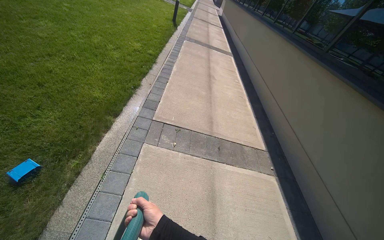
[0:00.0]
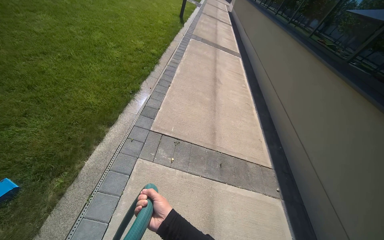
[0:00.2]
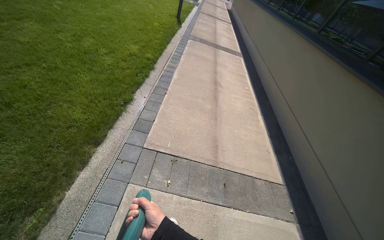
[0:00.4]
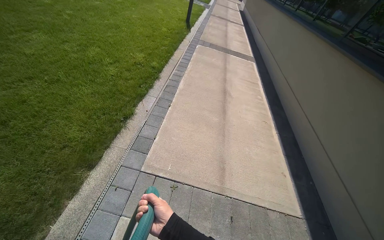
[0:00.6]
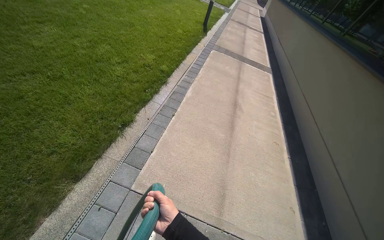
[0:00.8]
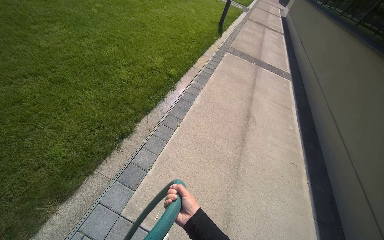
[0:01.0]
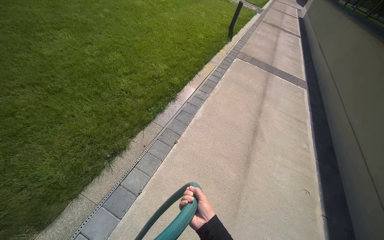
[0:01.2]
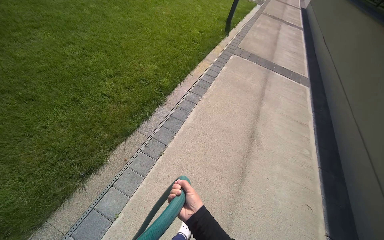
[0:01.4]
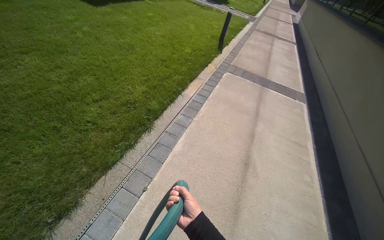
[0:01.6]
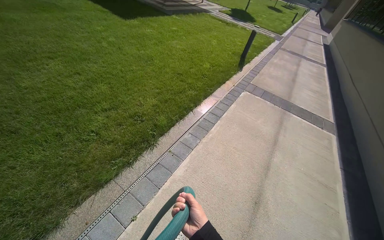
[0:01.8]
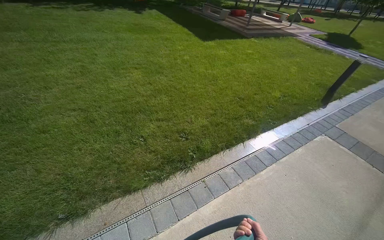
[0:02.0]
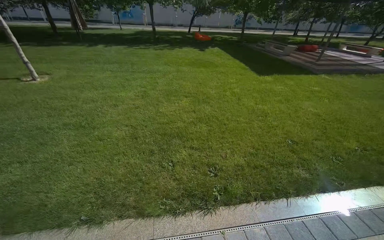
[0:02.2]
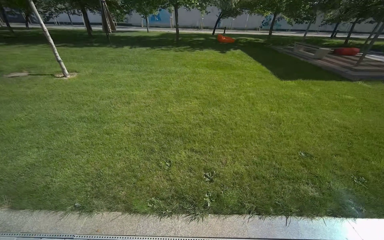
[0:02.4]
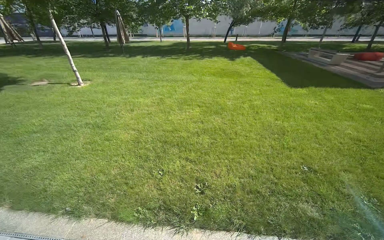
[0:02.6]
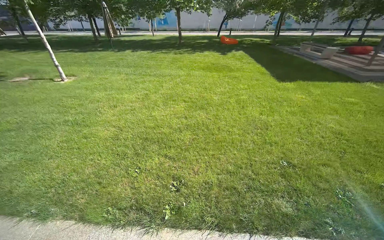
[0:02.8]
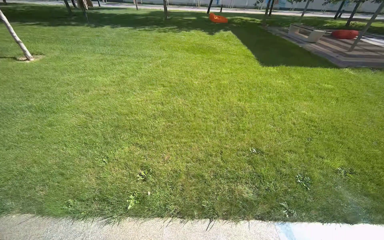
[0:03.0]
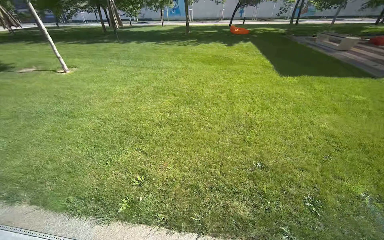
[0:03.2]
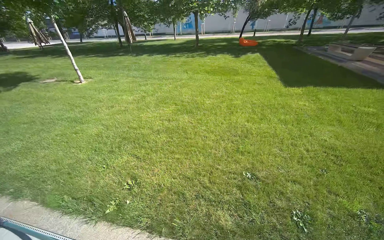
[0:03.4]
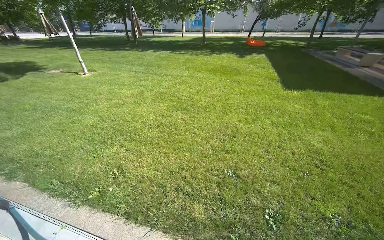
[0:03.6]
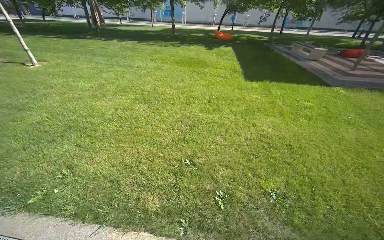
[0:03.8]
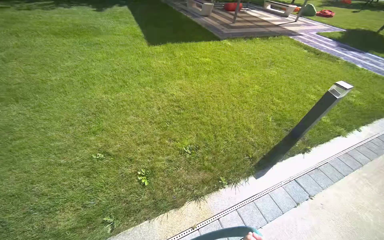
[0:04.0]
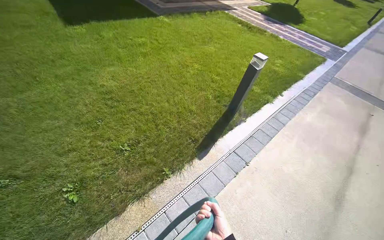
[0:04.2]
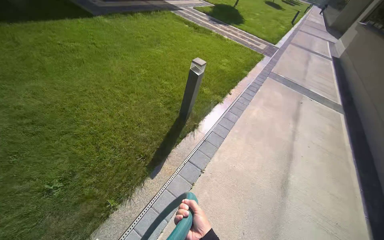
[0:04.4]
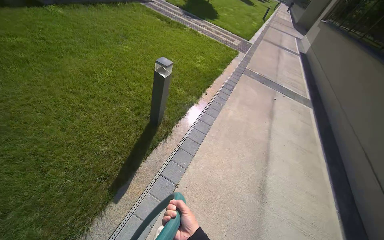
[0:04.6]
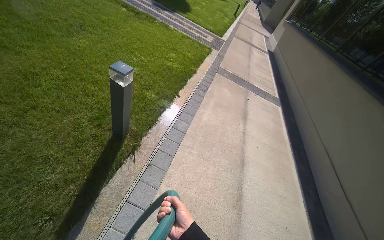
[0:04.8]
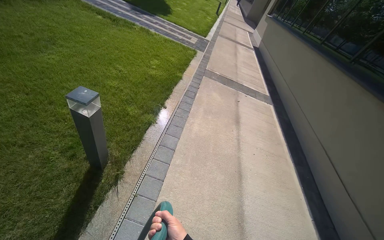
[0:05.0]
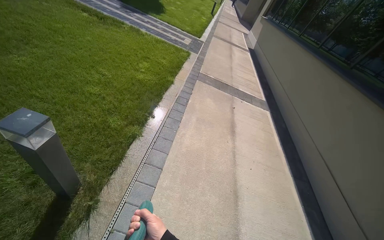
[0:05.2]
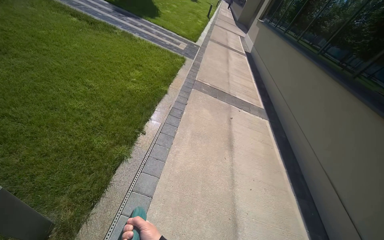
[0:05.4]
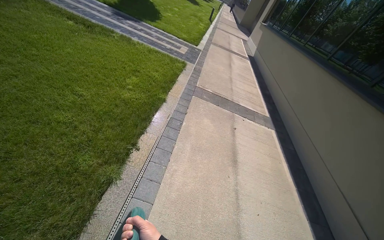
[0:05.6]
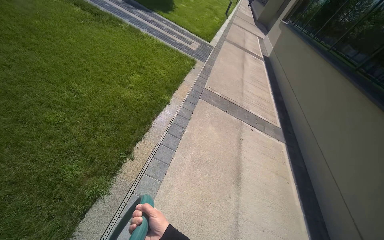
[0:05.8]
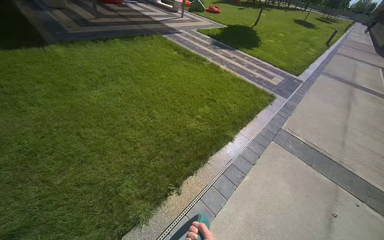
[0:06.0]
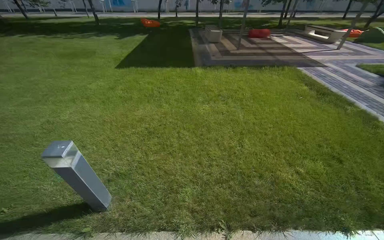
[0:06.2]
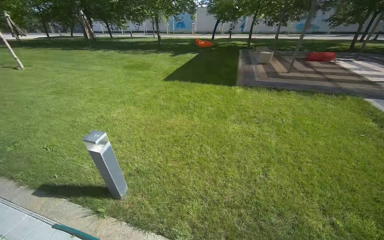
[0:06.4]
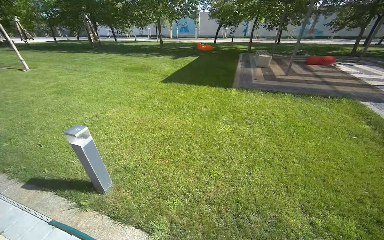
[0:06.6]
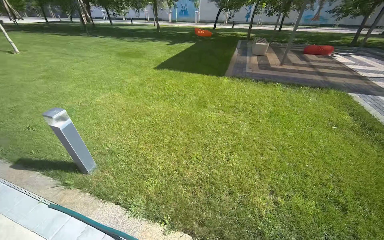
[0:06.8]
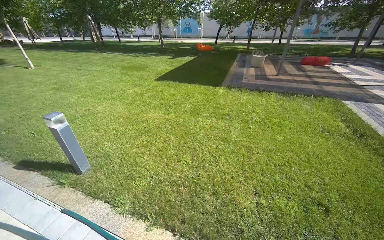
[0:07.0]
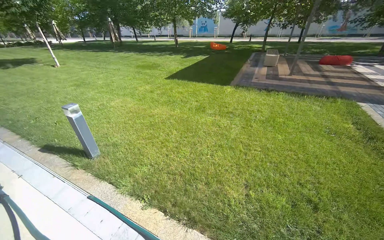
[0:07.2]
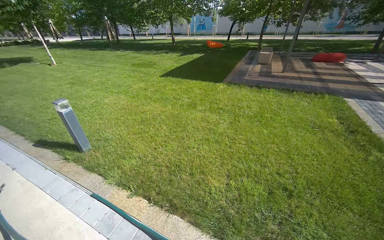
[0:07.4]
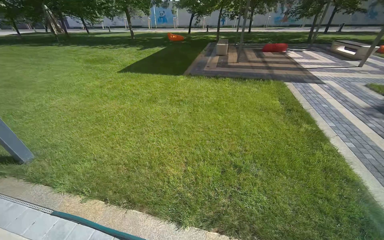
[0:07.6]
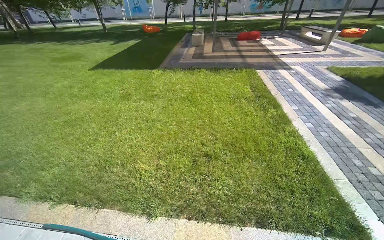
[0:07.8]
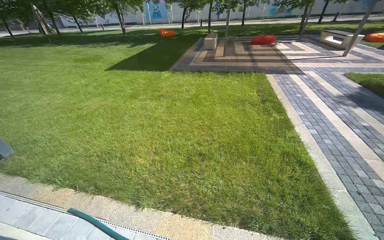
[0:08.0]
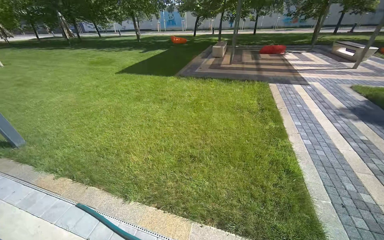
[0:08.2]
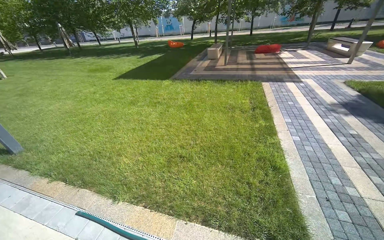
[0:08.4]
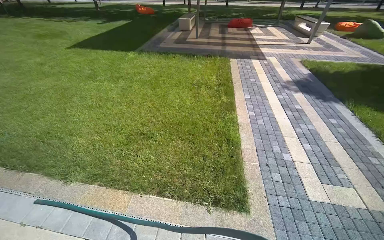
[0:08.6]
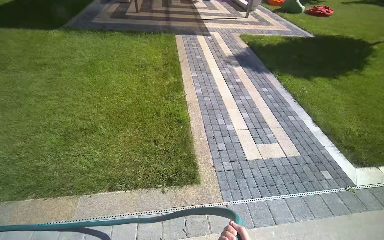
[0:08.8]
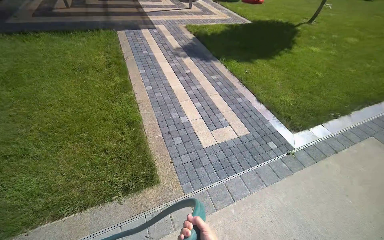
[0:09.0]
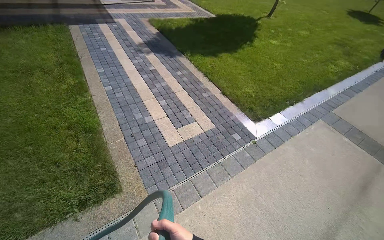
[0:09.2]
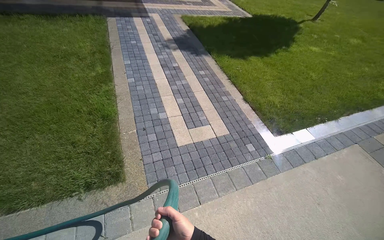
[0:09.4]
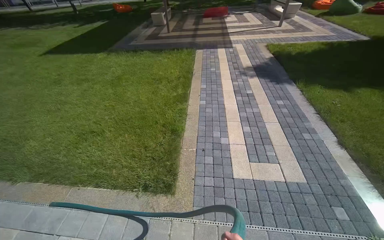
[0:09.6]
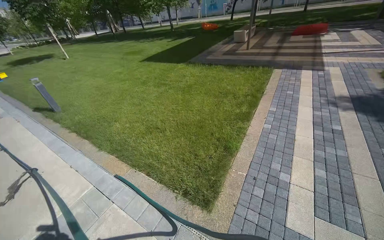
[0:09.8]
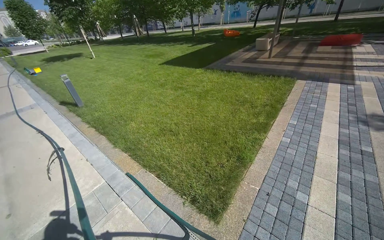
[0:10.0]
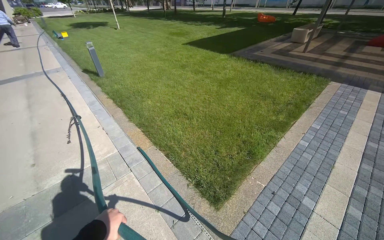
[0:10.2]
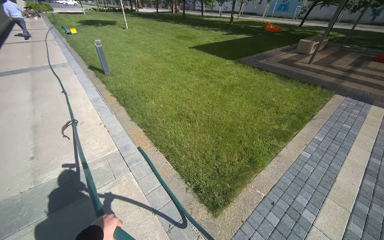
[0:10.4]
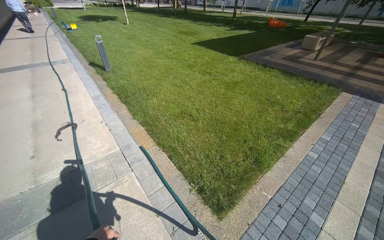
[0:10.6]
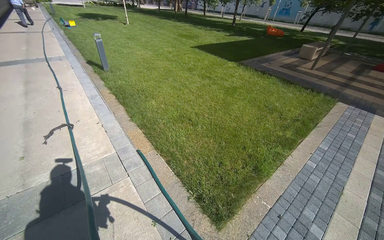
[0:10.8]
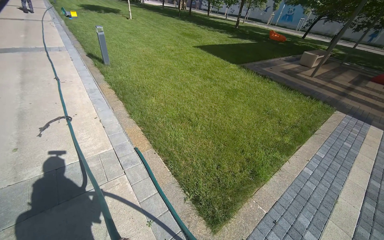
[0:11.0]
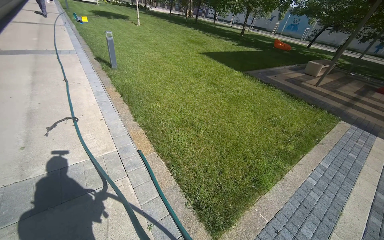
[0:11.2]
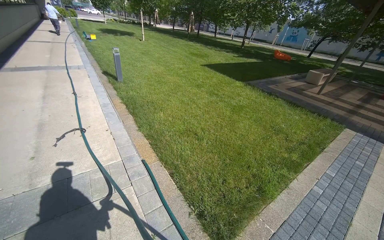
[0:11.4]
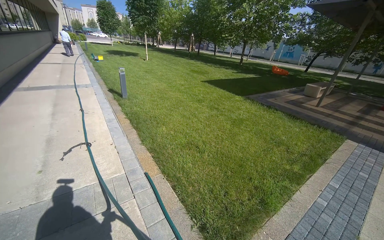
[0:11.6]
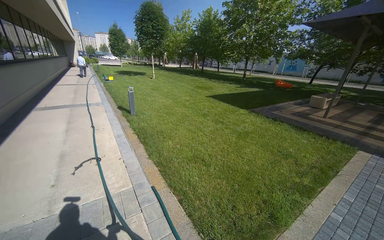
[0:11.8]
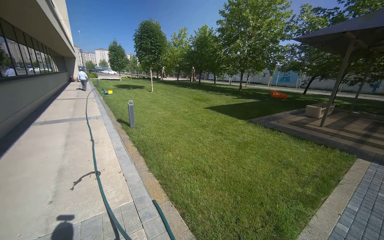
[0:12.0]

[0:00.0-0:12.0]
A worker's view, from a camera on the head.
Job: preparing cleaning supplies.
The whole recording: Laying out water hose. The worker pulls a green water hose across the grass.
0:00.0 to 0:01.6: The camera is carried some 2 m. The wearer looks roughly 20 degrees further to the left.
0:01.6 to 0:03.0: The wearer moves about 1.5 m. The wearer's head swings approximately 50 degrees to the left.
0:03.0 to 0:04.4: The camera travels roughly 2 m. The head turns to the right by some 55 degrees. The camera pitches downward, by approximately 15 degrees.
0:04.4 to 0:06.0: The wearer moves about 2 m.
0:10.4 to 0:12.0: The wearer looks about 20 degrees further upward.

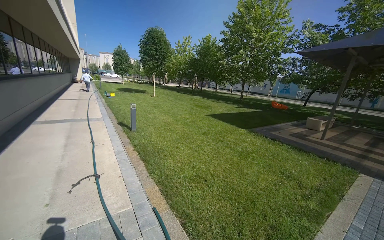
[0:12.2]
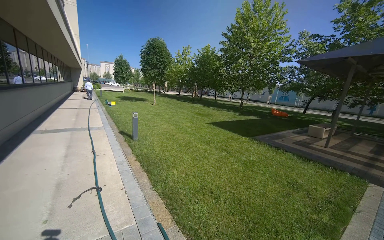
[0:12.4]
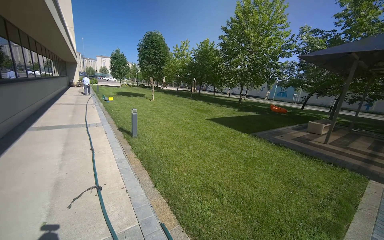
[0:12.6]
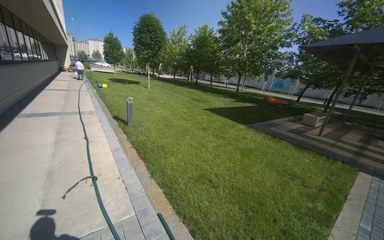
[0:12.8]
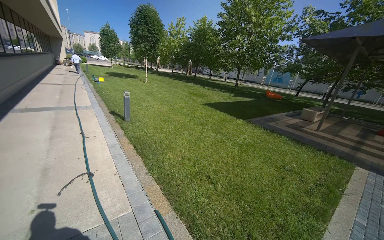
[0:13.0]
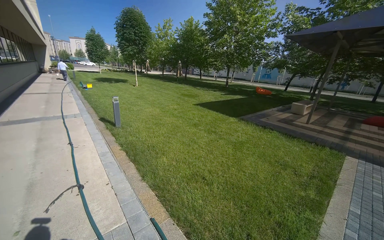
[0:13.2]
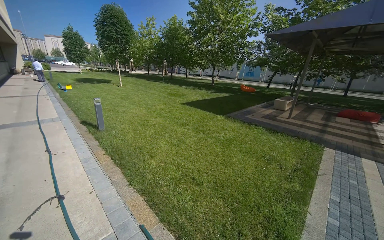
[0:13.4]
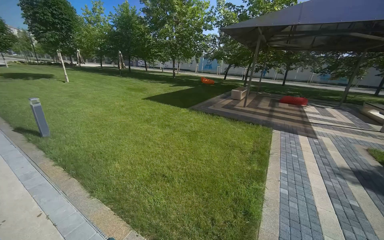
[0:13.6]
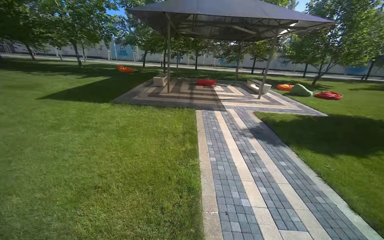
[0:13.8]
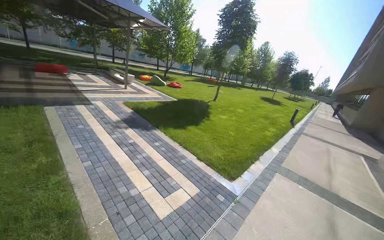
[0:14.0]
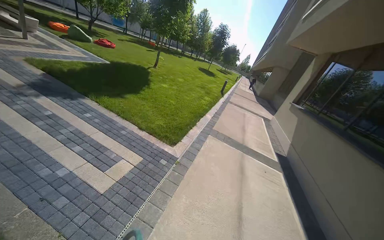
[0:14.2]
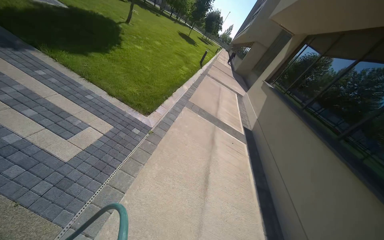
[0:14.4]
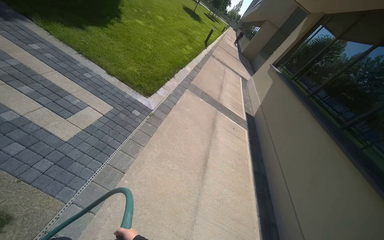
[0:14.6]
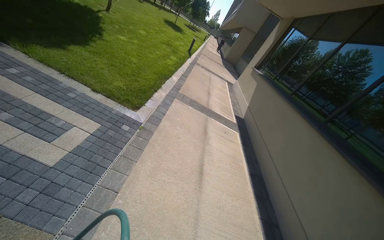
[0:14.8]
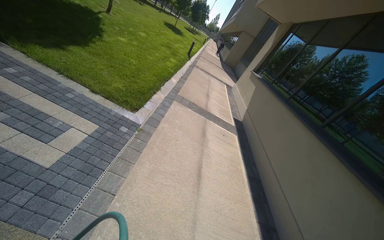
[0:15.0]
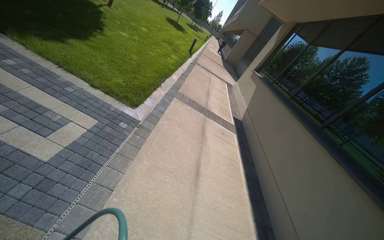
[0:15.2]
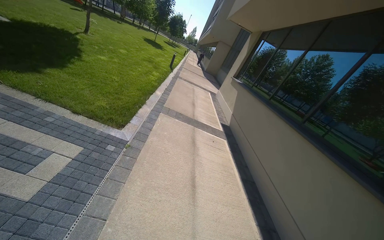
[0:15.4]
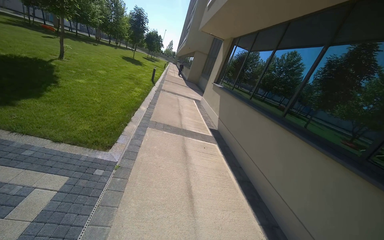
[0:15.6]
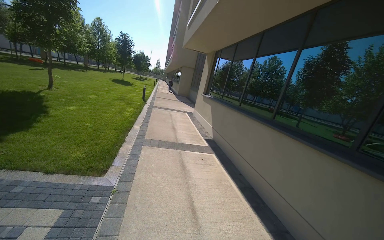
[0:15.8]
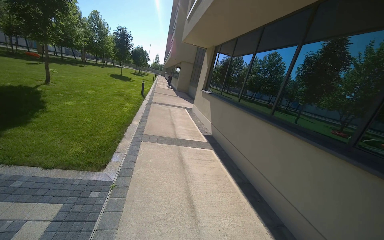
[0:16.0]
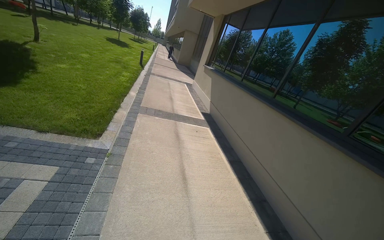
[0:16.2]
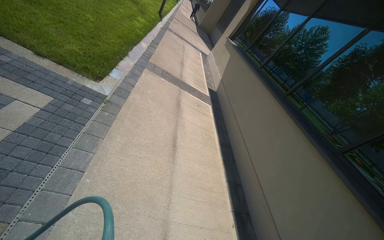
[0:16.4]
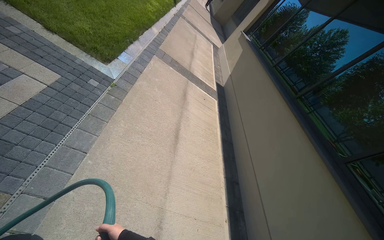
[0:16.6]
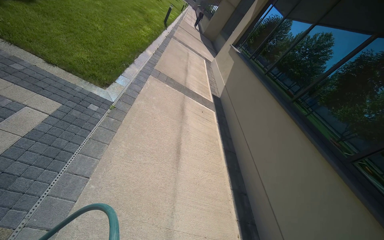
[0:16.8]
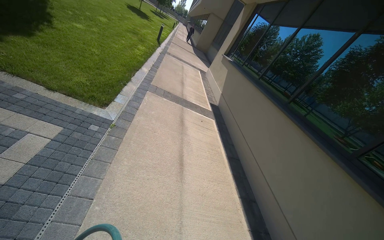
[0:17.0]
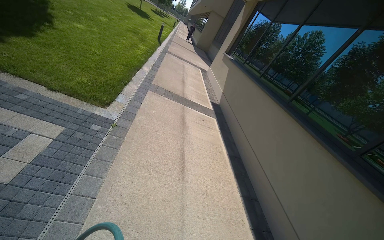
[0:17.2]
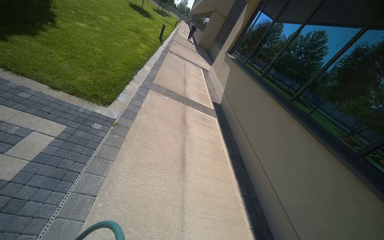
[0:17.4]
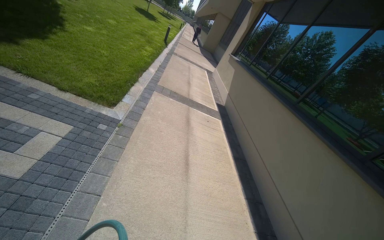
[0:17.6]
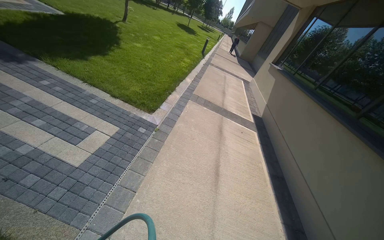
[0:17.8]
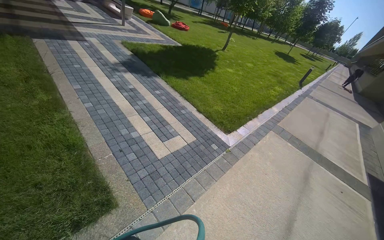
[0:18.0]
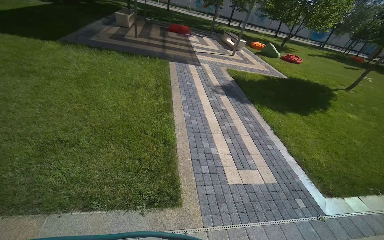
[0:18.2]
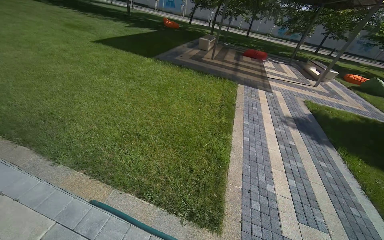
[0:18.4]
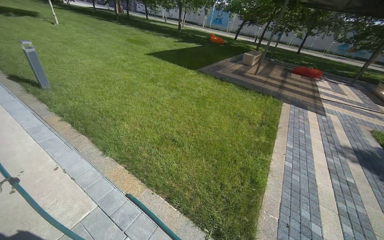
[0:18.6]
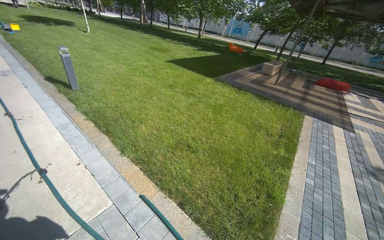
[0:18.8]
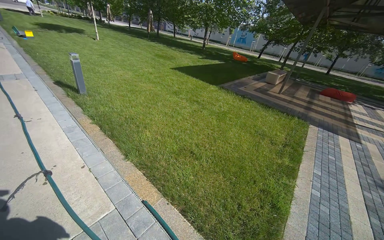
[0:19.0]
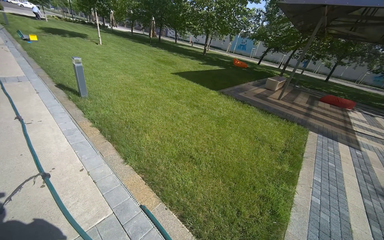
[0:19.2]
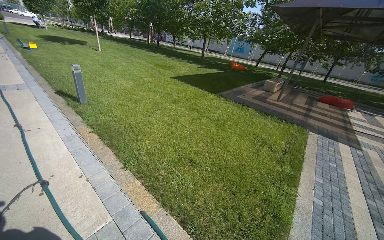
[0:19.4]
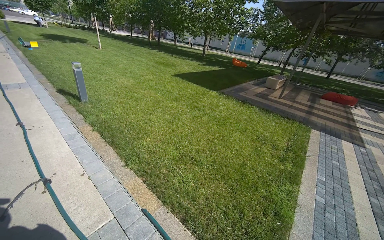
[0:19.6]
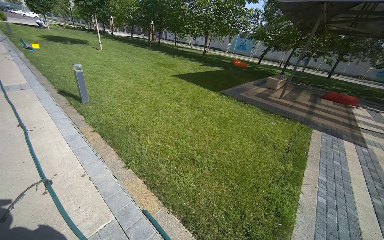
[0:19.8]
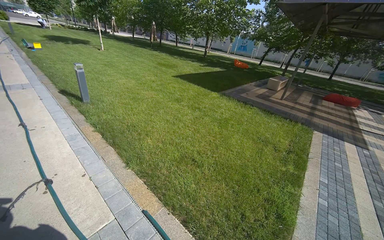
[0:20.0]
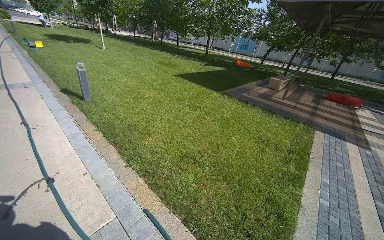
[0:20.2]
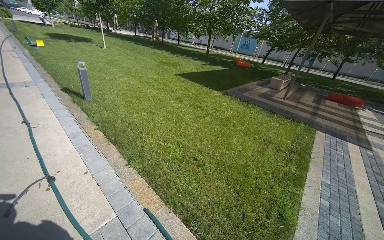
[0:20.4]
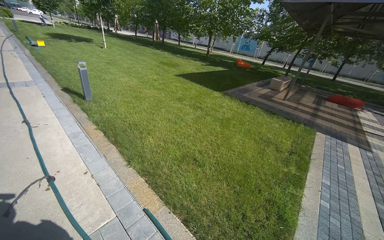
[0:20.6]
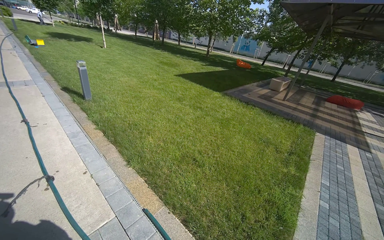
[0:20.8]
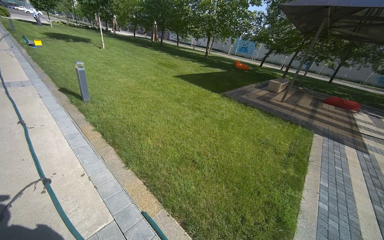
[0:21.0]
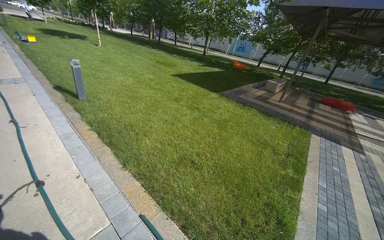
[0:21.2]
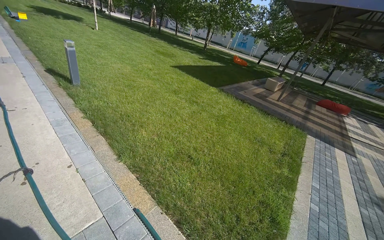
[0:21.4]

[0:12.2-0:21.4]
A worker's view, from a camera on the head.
Job: preparing cleaning supplies.
The whole recording: Laying out water hose. The worker pulls a green water hose across the grass.
0:12.2 to 0:13.8: The head travels some 40 cm. The head turns to the right by approximately 55 degrees.
0:13.8 to 0:15.2: The wearer looks about 85 degrees further to the right. The view tilts roughly 30 degrees downward.
0:16.8 to 0:18.4: The head rotates approximately 105 degrees to the left. The view tilts some 30 degrees upward.
0:18.4 to 0:19.8: The head rotates roughly 25 degrees to the left.
